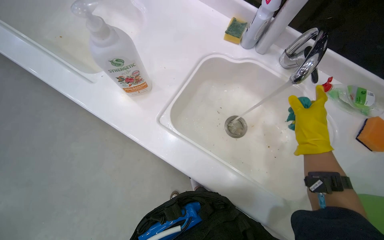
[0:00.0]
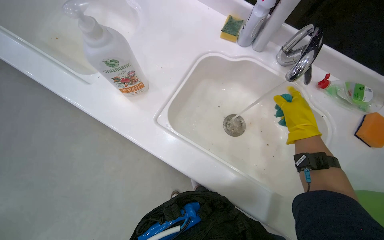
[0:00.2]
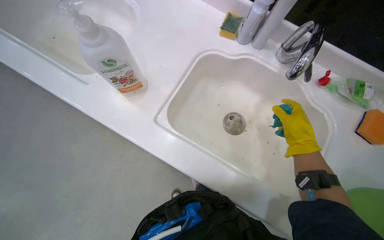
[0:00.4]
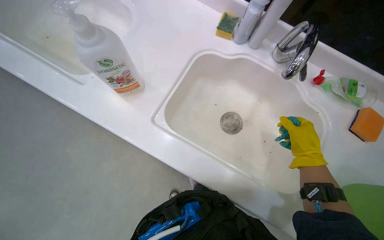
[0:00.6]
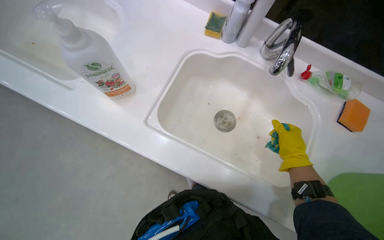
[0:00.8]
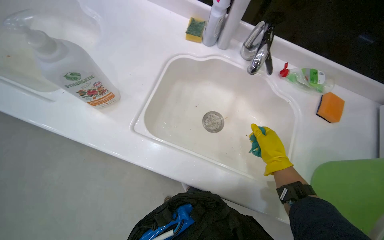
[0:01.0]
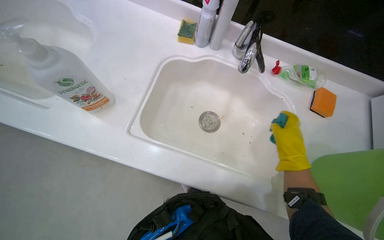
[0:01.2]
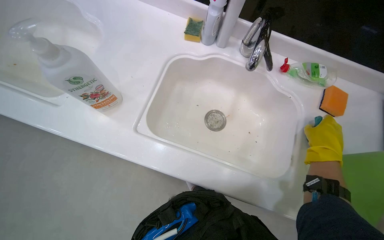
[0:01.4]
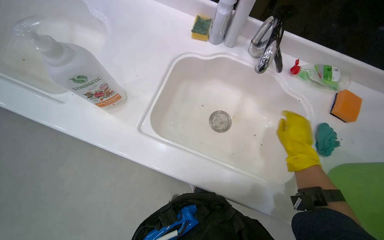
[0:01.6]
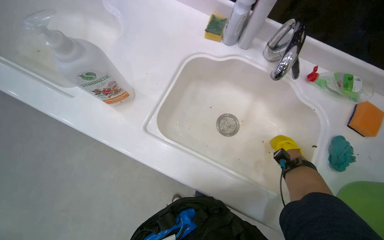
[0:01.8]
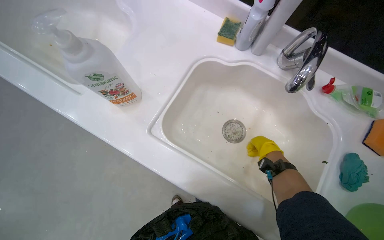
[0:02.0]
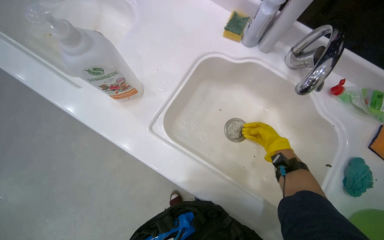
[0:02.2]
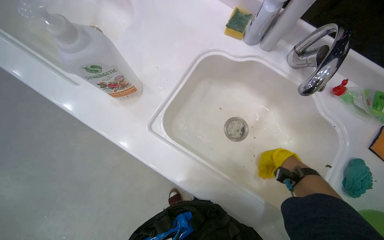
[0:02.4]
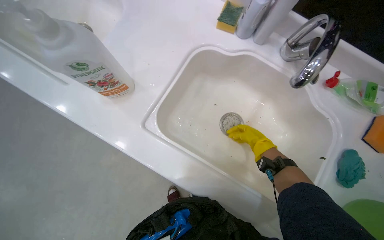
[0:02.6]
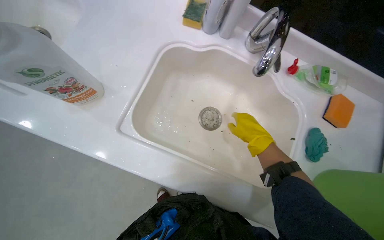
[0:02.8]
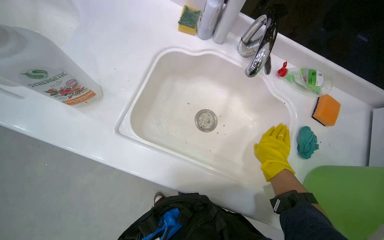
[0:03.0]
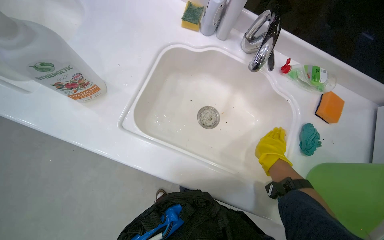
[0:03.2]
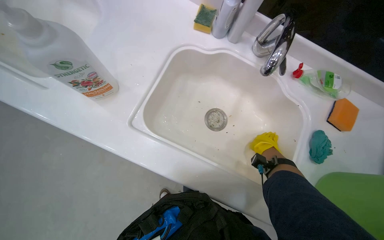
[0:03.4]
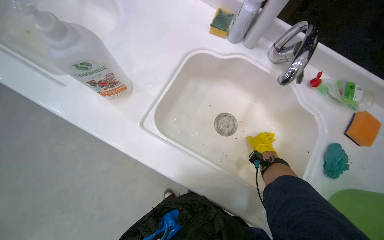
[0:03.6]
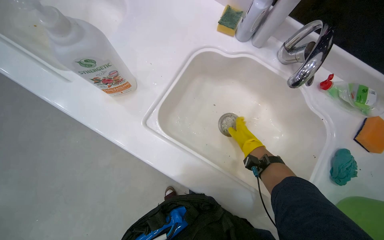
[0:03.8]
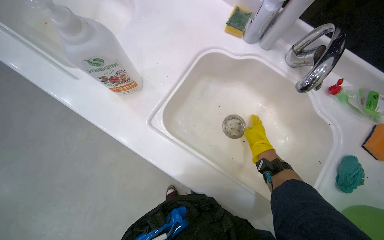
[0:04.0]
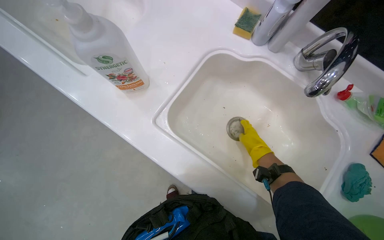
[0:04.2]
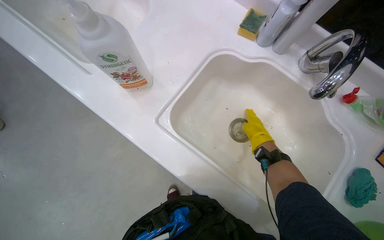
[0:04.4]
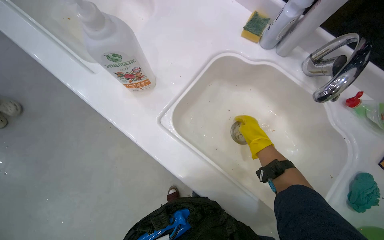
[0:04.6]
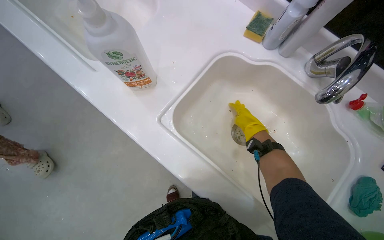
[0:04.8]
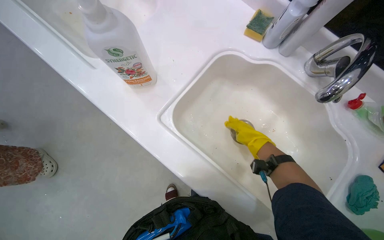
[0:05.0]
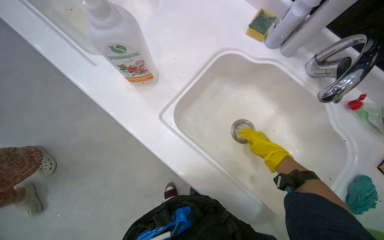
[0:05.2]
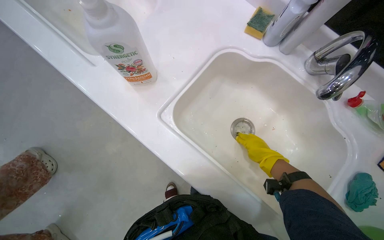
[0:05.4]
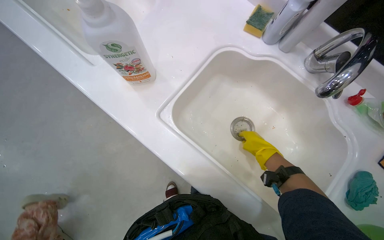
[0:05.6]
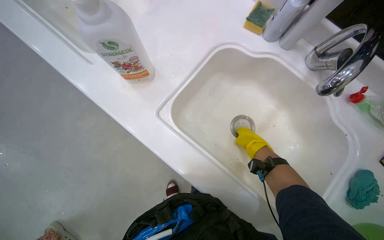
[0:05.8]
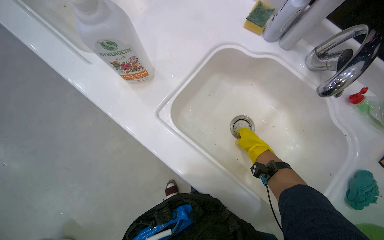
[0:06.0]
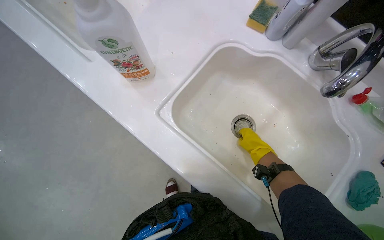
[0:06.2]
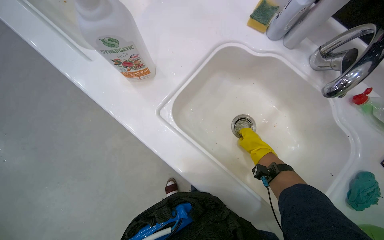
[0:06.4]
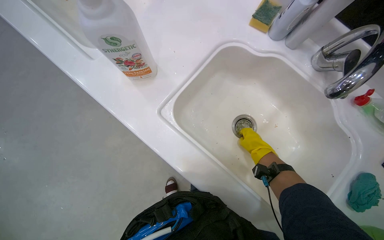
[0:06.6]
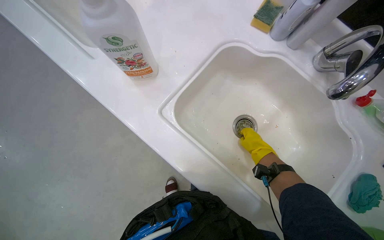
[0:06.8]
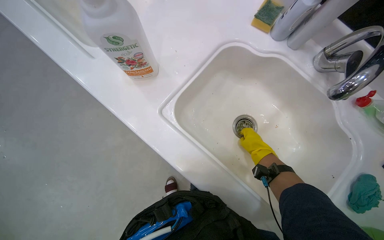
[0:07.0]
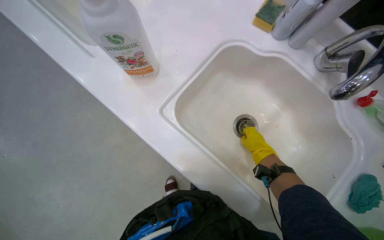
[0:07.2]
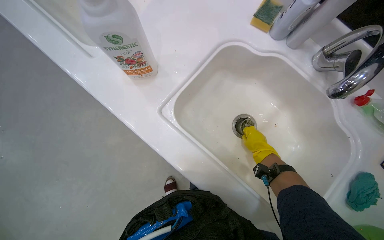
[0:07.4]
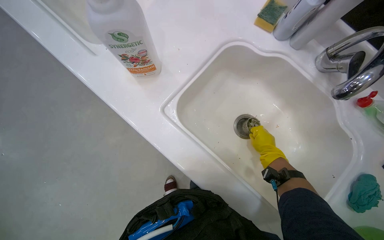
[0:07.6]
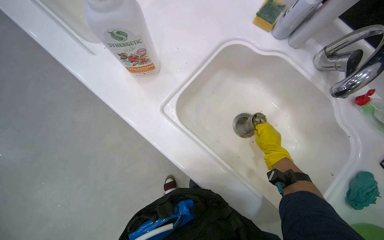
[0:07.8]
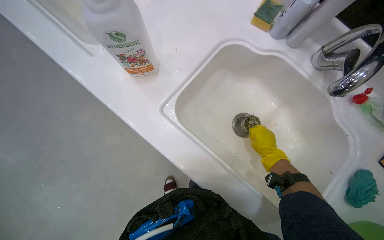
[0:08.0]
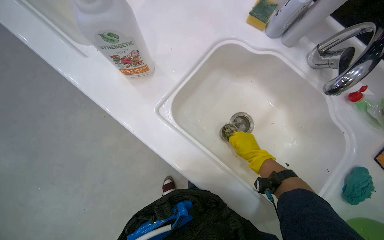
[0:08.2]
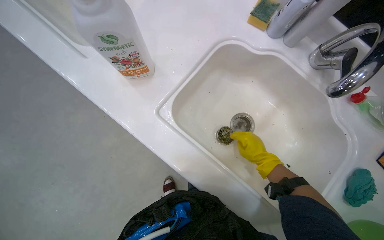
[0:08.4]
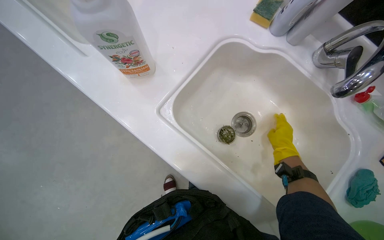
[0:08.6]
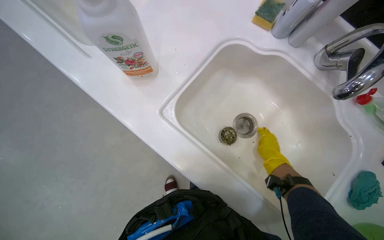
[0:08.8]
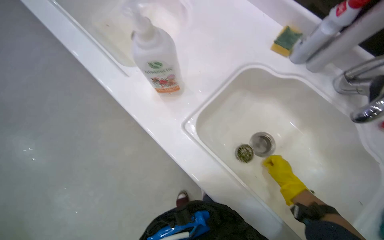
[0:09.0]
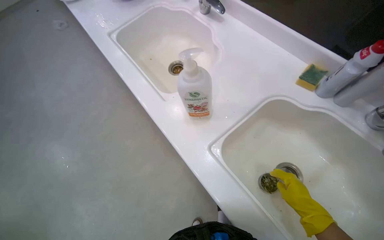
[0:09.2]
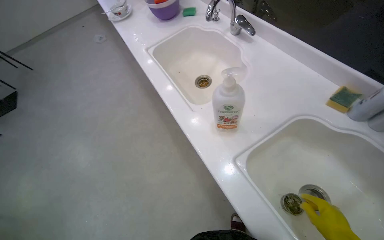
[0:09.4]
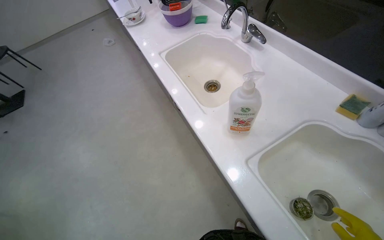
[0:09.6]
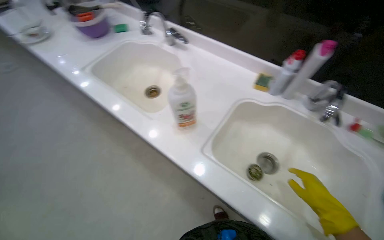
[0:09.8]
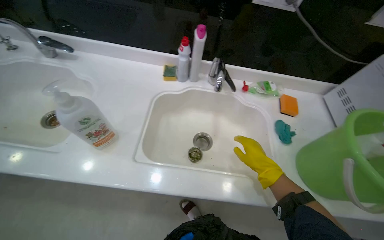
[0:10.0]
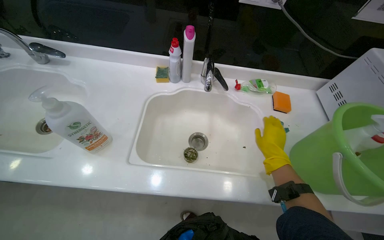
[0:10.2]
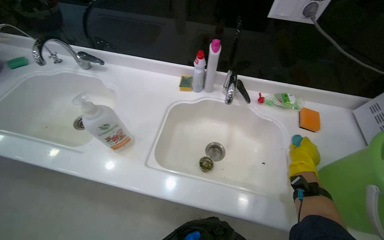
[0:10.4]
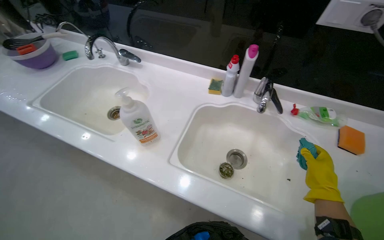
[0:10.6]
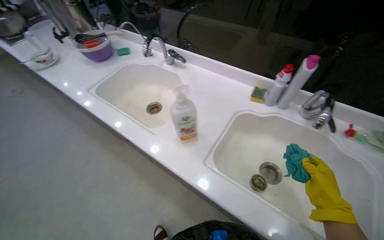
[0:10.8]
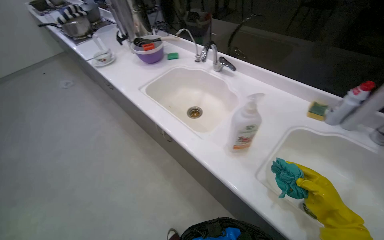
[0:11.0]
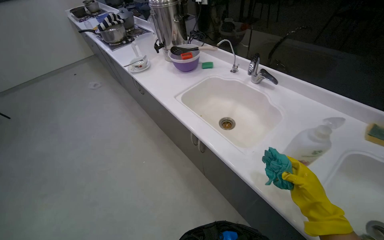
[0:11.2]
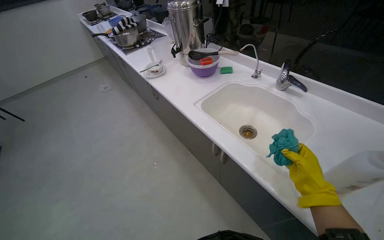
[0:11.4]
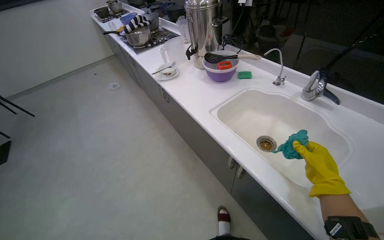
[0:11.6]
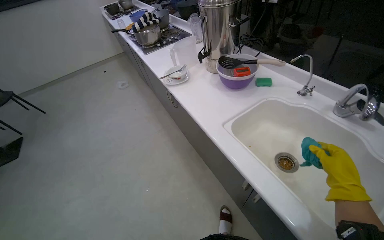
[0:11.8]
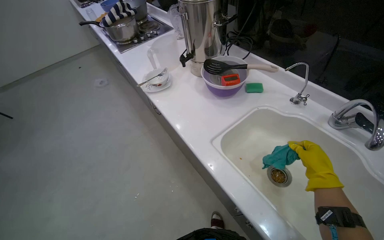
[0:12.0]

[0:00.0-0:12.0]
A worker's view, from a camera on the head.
Job: cleaning kitchen.
The whole recording: Cleaning kitchen counter and sink. The worker cleans the kitchen counter and sinks, removing food scraps and scrubbing the surfaces.
0:01.6 to 0:03.0: The right hand travels farther from the camera and back again, about 20 cm each way.
0:03.0 to 0:04.4: The head turns to the left by roughly 20 degrees. The right hand heads up the picture, covering approximately 15 cm, and reaches about 30 cm farther from the camera, then returns.
0:09.0 to 0:10.4: The wearer's head swings some 30 degrees to the right. The view tilts roughly 20 degrees upward.
0:10.4 to 0:12.0: The camera is carried roughly 80 cm. The wearer's head swings approximately 40 degrees to the left.

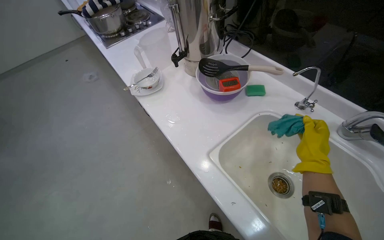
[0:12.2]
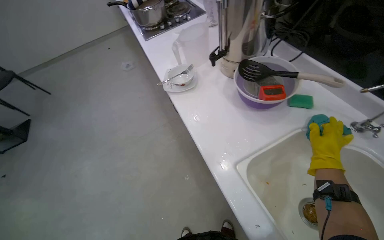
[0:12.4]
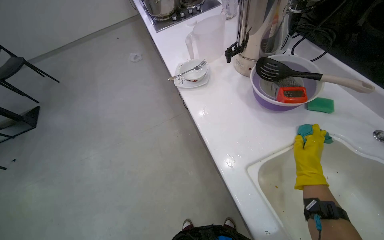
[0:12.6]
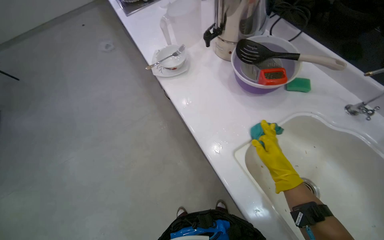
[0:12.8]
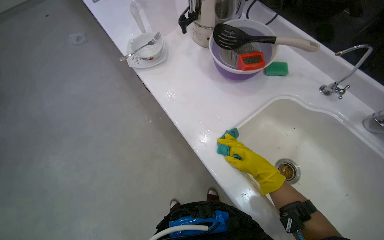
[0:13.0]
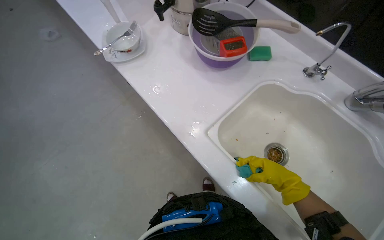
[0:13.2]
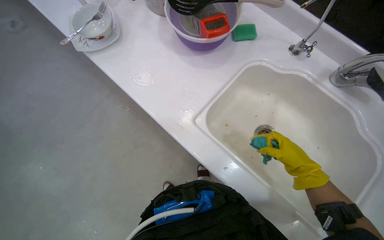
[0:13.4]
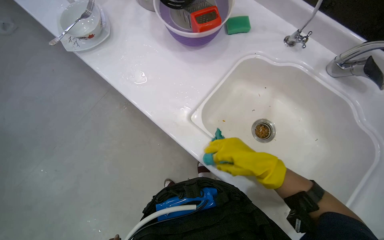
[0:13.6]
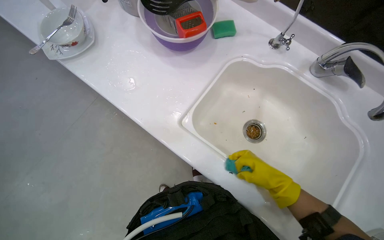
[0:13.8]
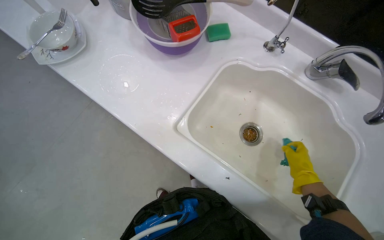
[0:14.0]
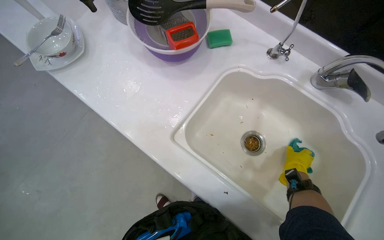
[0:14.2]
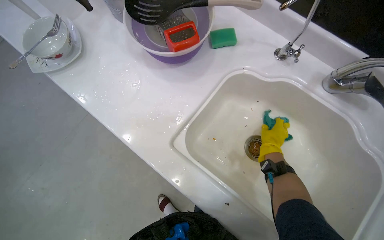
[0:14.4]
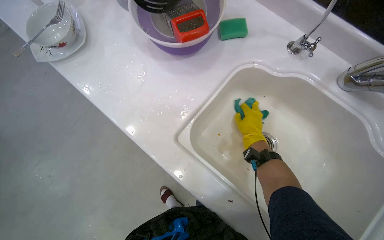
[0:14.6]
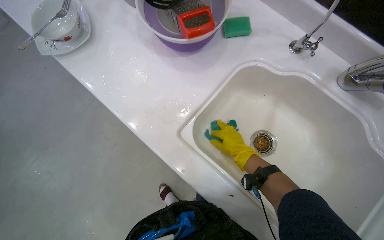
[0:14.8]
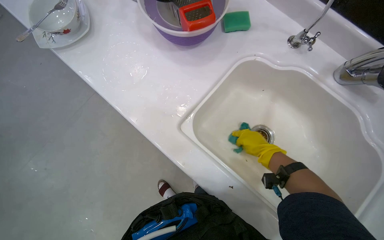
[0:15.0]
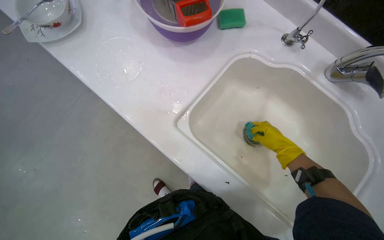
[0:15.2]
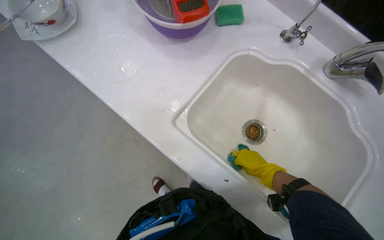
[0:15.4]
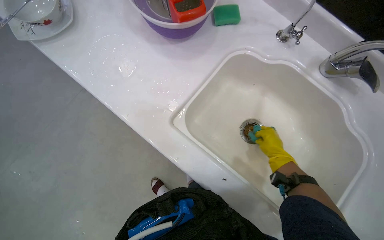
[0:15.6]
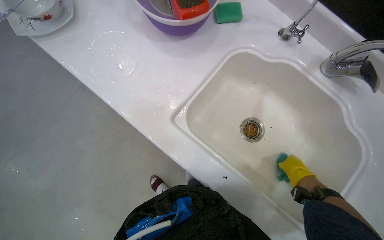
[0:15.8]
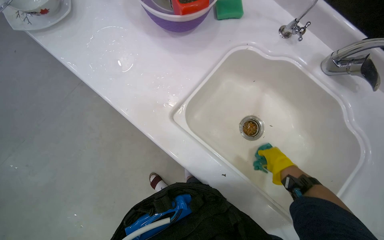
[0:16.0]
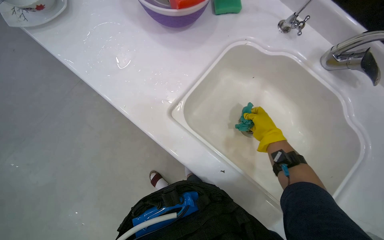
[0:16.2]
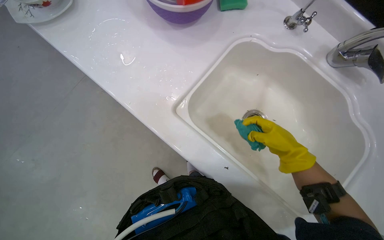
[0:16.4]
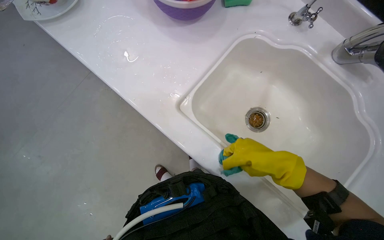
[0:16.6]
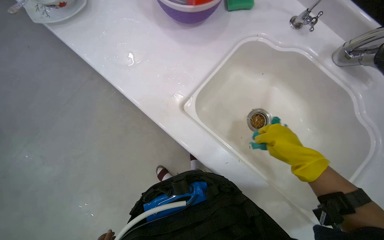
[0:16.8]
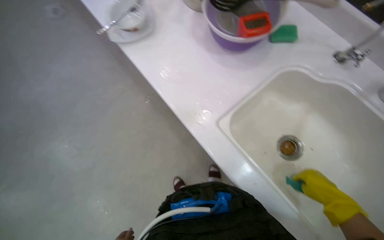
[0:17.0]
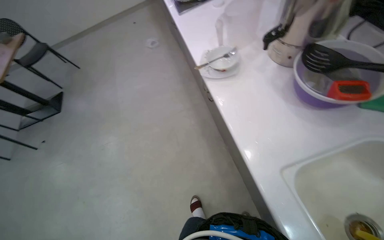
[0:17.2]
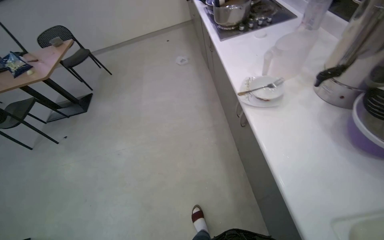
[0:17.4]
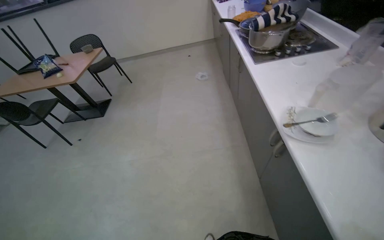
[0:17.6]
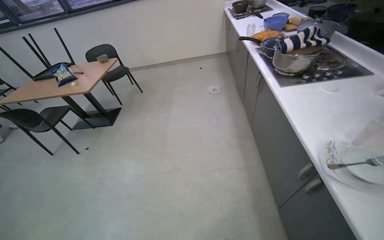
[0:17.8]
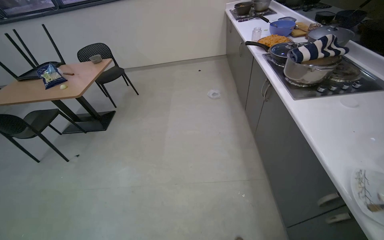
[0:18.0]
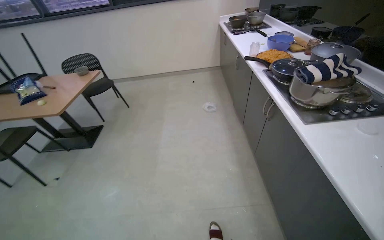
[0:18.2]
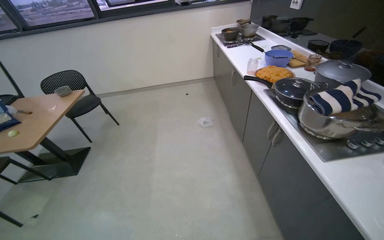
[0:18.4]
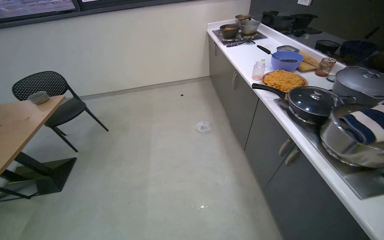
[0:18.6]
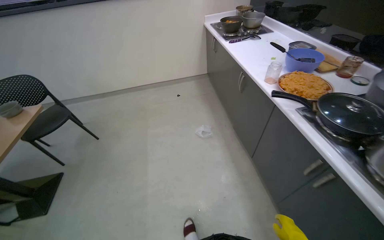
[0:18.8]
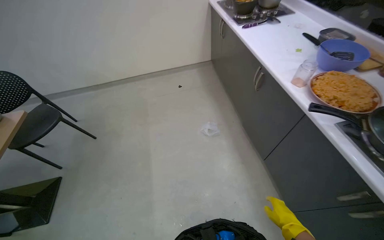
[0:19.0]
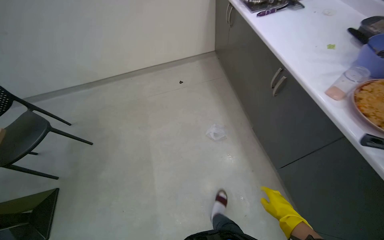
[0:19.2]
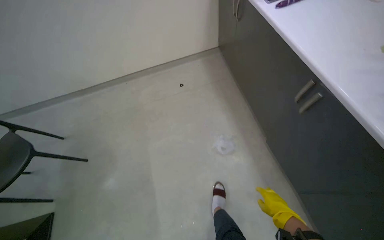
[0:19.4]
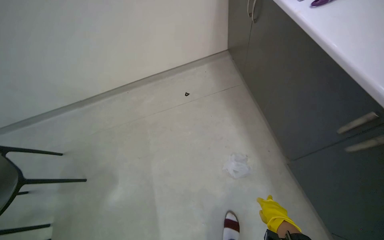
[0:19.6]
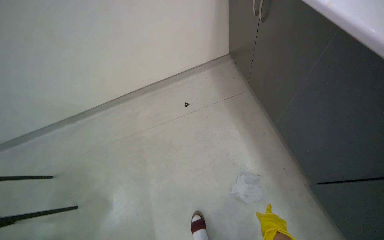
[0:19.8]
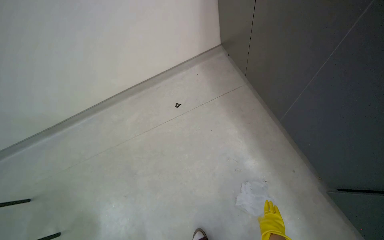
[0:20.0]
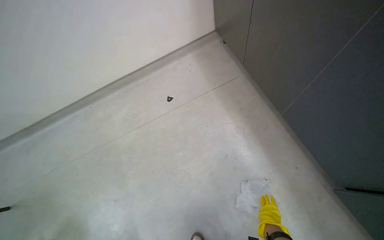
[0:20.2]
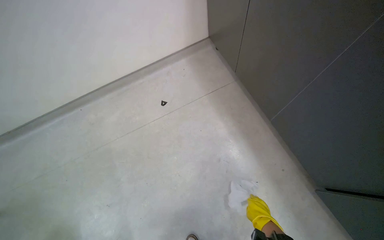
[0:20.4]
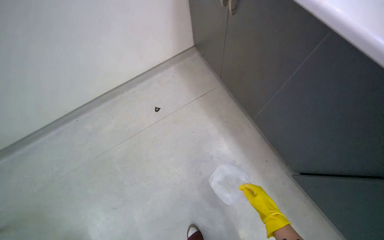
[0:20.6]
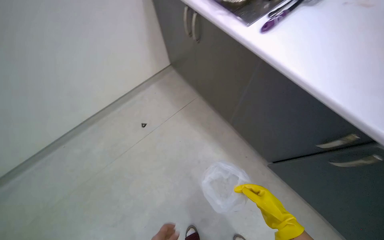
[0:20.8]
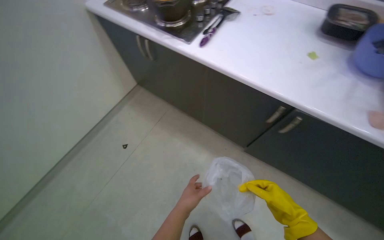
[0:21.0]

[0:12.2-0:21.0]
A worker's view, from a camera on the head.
Job: cleaning kitchen.
The whole recording: Cleaning kitchen counter and sink. The worker cleans the kitchen counter and sinks, removing food scraps and scrubbing the surfaces.
0:12.2 to 0:13.6: The wearer looks some 20 degrees further downward. The right hand goes left and right, approximately 20 cm each way, reversing 2 times.
0:13.6 to 0:15.2: The right hand moves left and right over some 25 cm, changing direction 2 times.
0:15.2 to 0:16.6: The right hand swings left and right, approximately 15 cm each way, with 2 reversals.
0:16.6 to 0:18.0: The camera is carried about 60 cm. The wearer's head swings about 55 degrees to the left. The wearer looks about 30 degrees further upward.
0:18.0 to 0:19.6: The head travels about 1.5 m. The wearer looks some 15 degrees further downward.
0:19.6 to 0:21.0: The wearer looks about 40 degrees further to the right.
